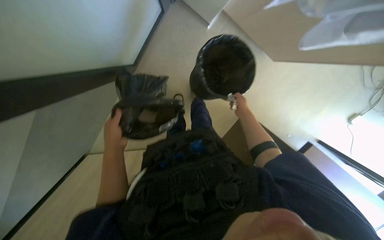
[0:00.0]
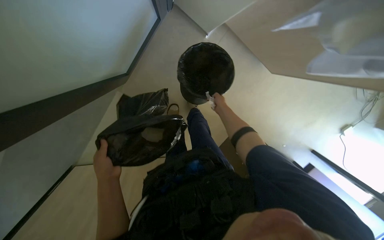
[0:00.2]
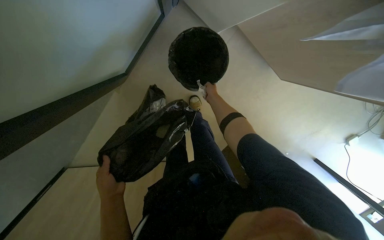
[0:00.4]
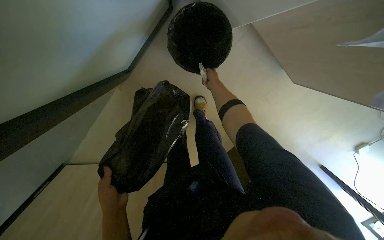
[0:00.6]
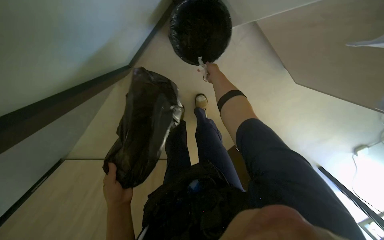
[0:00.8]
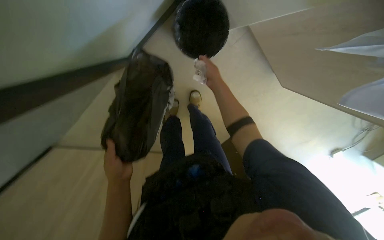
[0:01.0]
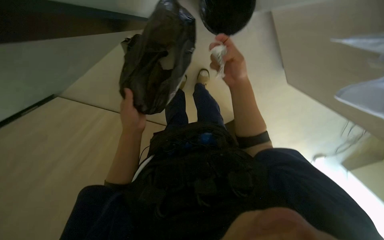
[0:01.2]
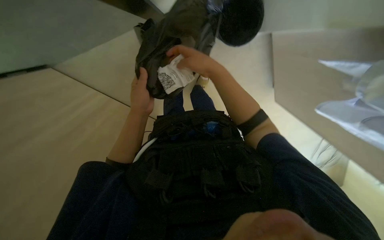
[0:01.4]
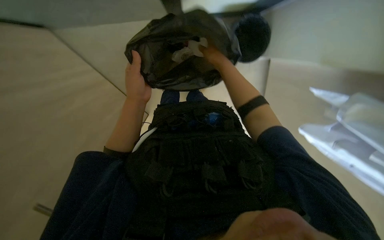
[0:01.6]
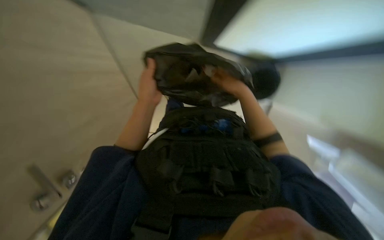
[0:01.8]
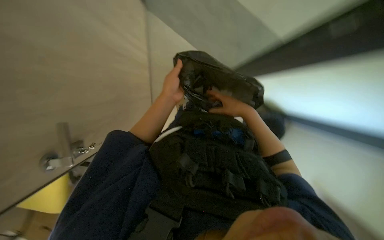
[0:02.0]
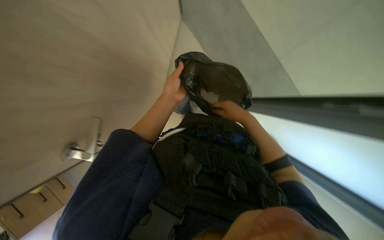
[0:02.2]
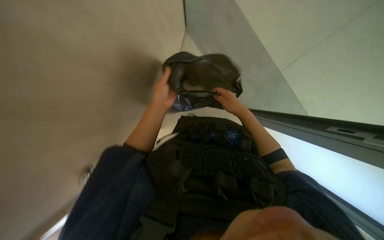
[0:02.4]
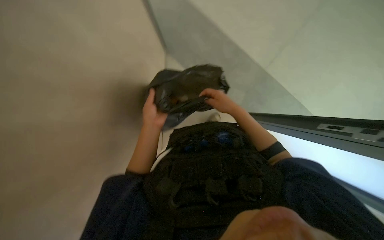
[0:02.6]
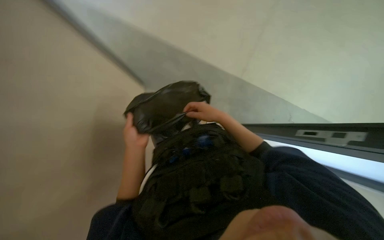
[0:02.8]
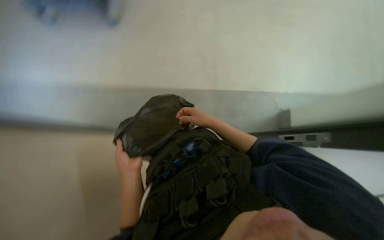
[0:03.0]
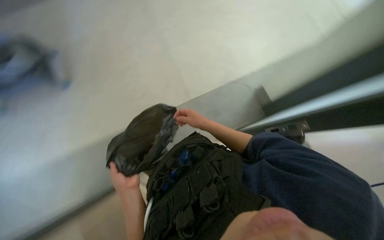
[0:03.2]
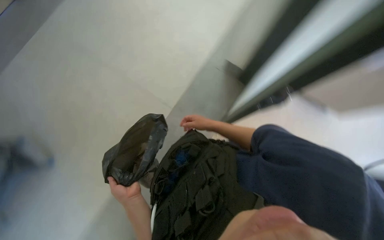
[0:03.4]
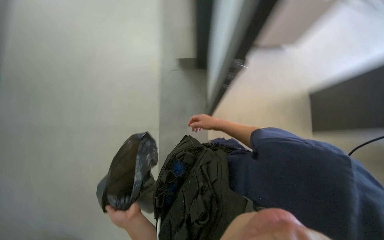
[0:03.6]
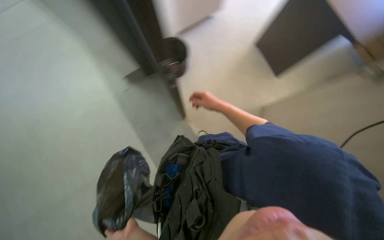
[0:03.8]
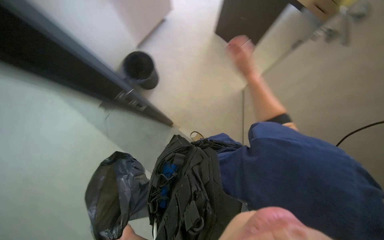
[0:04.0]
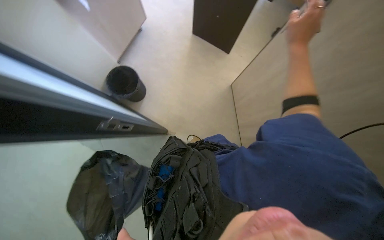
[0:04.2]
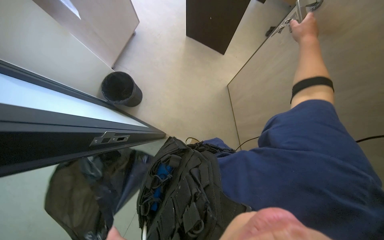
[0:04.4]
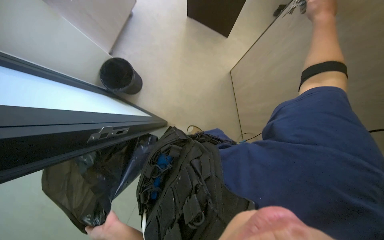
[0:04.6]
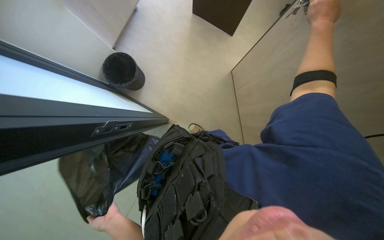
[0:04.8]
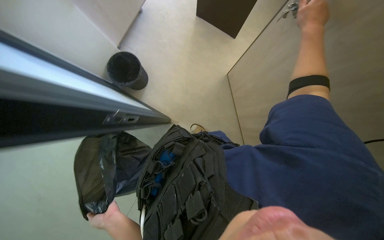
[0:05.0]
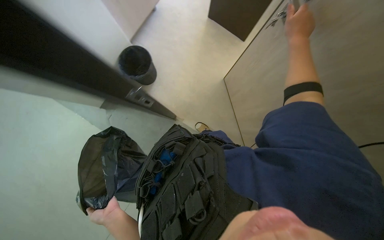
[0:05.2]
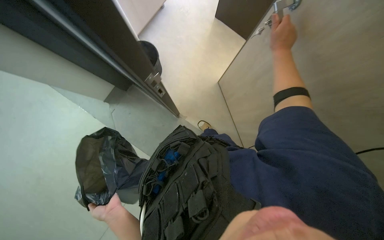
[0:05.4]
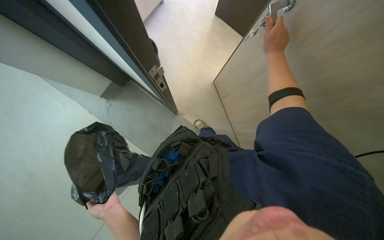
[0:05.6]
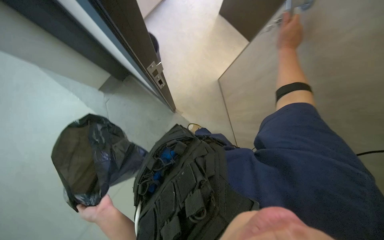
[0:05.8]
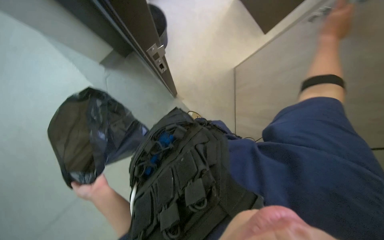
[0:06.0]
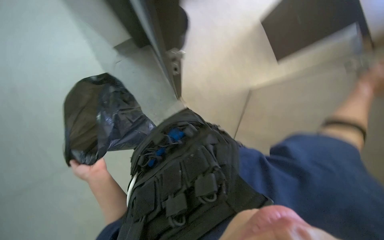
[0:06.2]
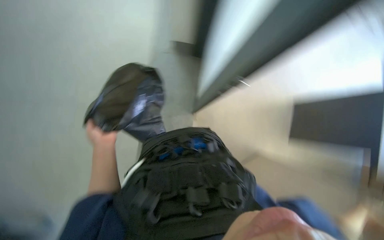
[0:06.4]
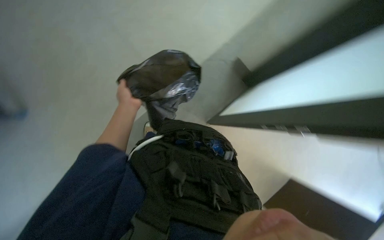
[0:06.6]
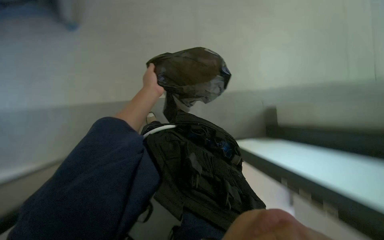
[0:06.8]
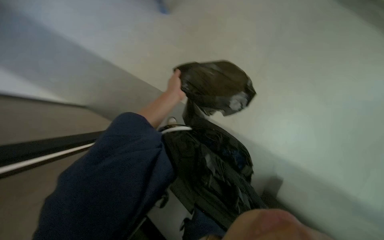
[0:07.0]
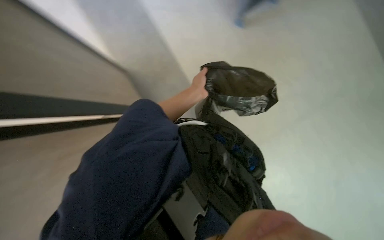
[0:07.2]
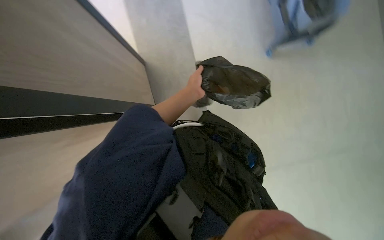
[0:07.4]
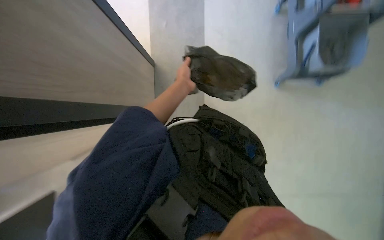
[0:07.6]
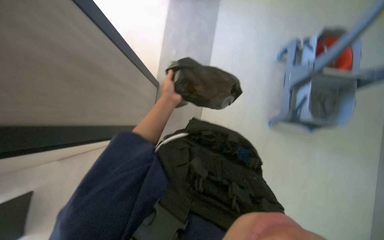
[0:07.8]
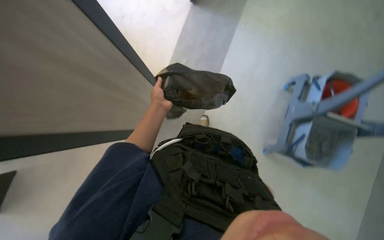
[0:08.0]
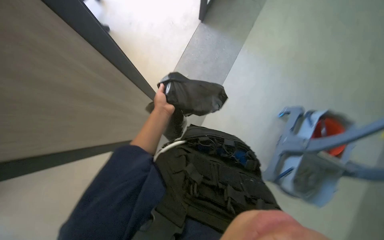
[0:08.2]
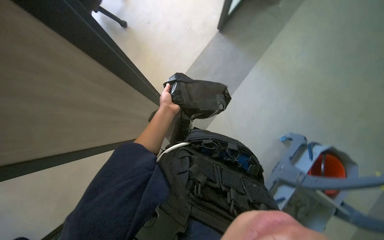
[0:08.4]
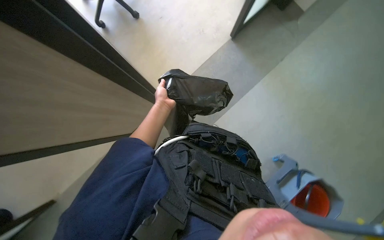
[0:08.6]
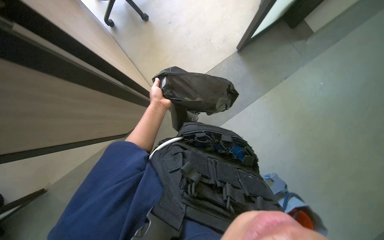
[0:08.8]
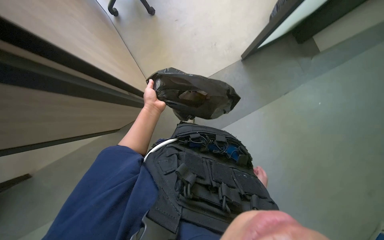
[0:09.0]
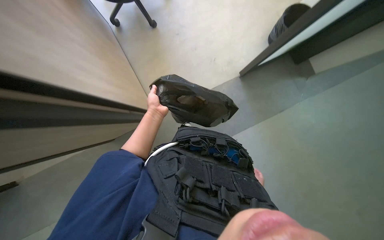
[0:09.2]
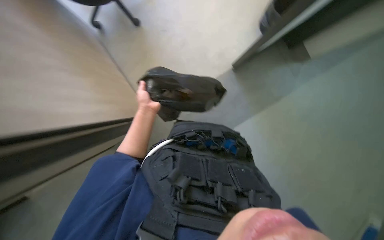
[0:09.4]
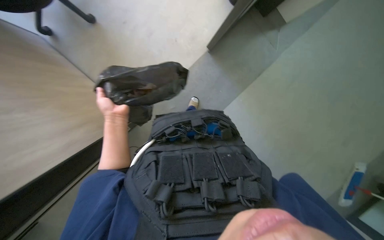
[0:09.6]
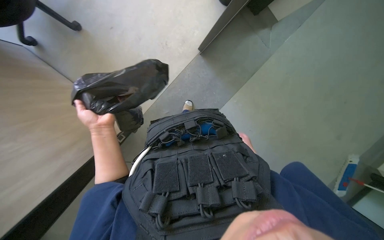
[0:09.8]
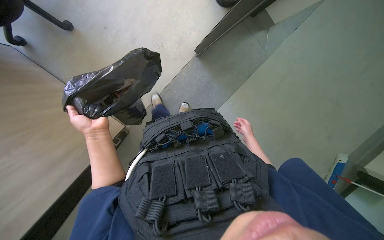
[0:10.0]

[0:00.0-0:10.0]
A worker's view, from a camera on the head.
Job: managing trash.
The whole recording: Managing trash bags. The worker removes trash bags from bins, consolidates and ties them, then places them onto a cleaning cart.
0:00.0 to 0:01.4: The left hand is displaced to the right by roughly 15 cm, and moves about 20 cm down the picture and comes back. Meanwhile the right hand heads nearer to the camera, to the left and up the picture, covering some 25 cm.
0:02.8 to 0:04.2: The head rotates about 60 degrees to the right. The view tilts about 15 degrees upward.
0:05.8 to 0:07.2: The view tilts about 15 degrees upward. The scene rotates clockwise by approximately 100 degrees.
0:07.2 to 0:08.6: The camera pitches upward, by some 15 degrees.
0:08.6 to 0:10.0: The head rotates roughly 15 degrees to the right.

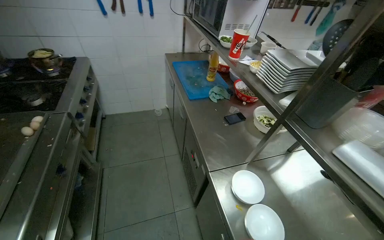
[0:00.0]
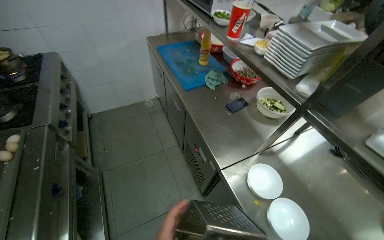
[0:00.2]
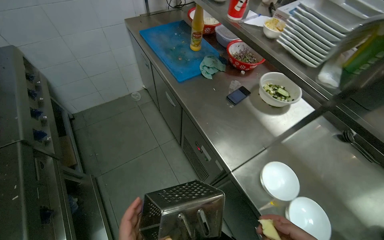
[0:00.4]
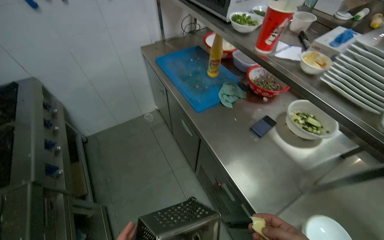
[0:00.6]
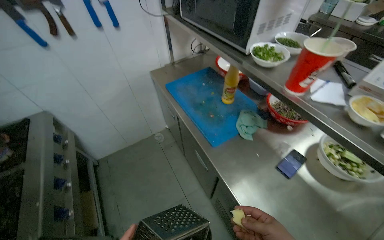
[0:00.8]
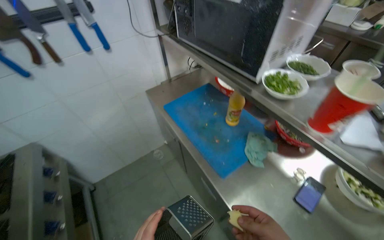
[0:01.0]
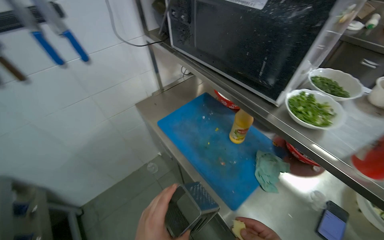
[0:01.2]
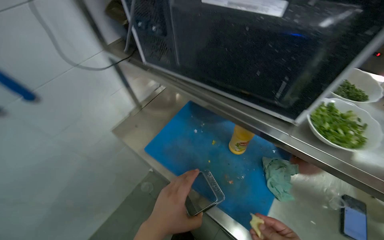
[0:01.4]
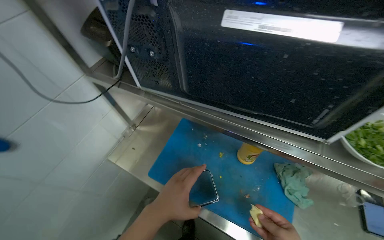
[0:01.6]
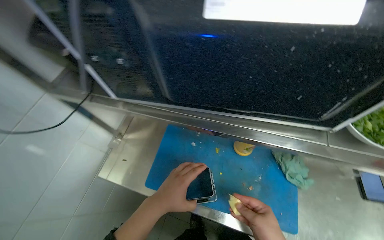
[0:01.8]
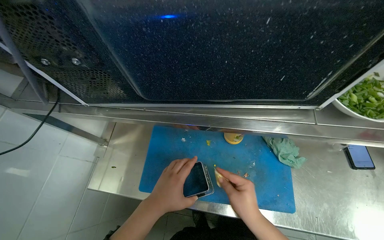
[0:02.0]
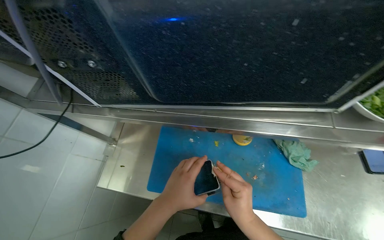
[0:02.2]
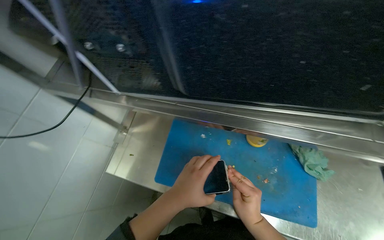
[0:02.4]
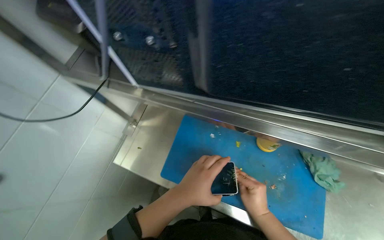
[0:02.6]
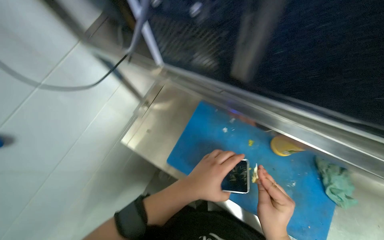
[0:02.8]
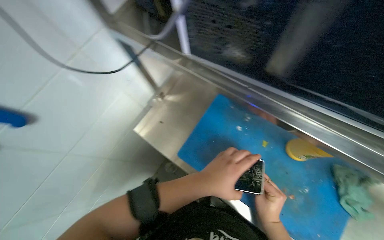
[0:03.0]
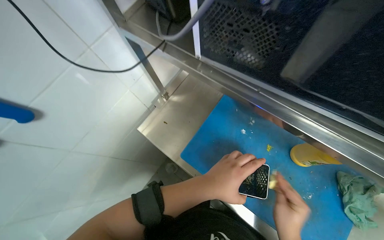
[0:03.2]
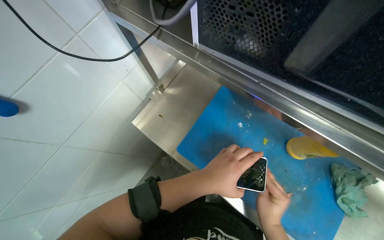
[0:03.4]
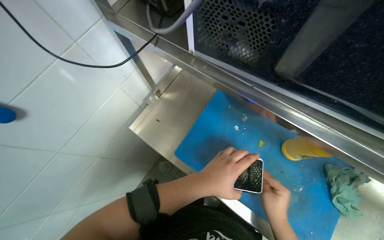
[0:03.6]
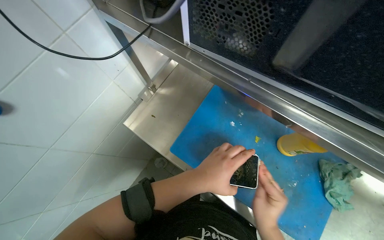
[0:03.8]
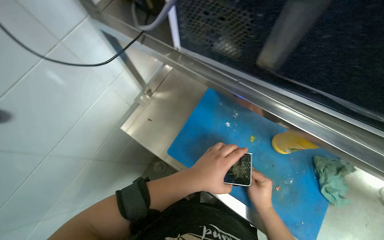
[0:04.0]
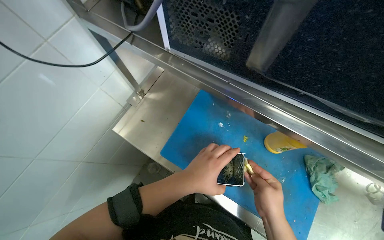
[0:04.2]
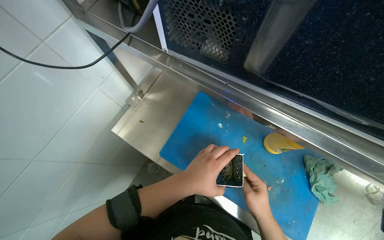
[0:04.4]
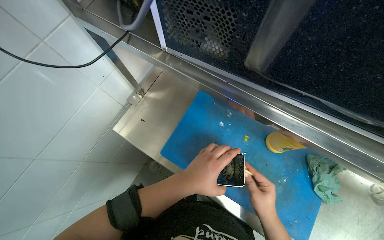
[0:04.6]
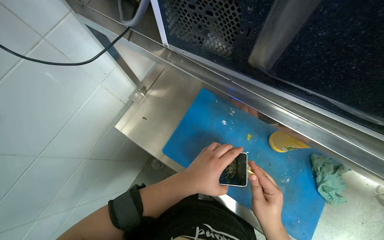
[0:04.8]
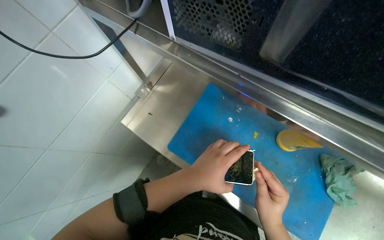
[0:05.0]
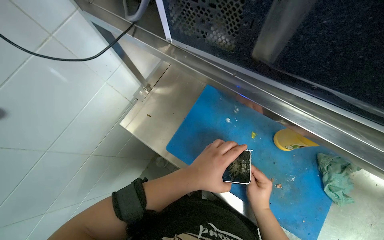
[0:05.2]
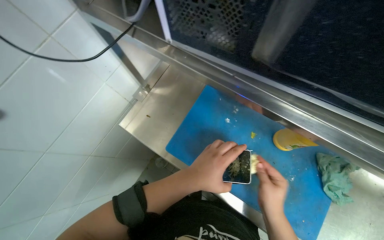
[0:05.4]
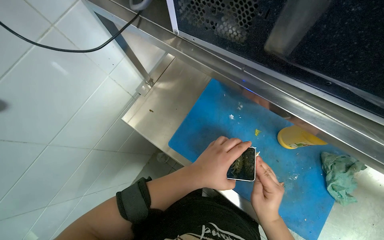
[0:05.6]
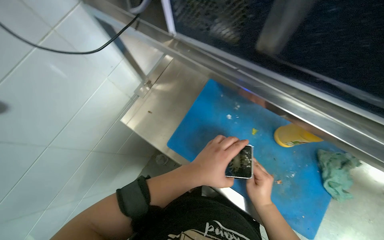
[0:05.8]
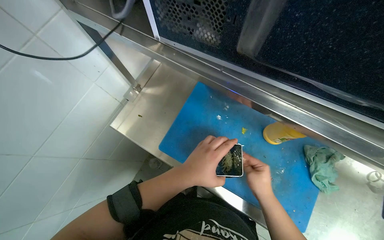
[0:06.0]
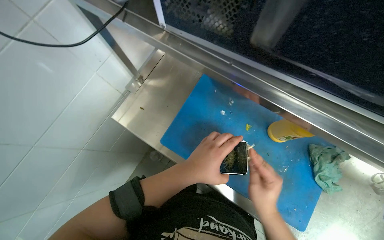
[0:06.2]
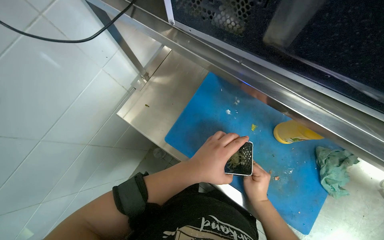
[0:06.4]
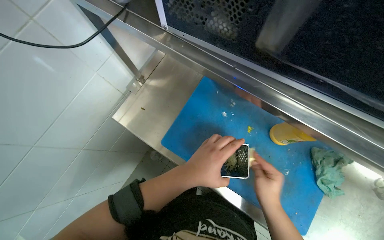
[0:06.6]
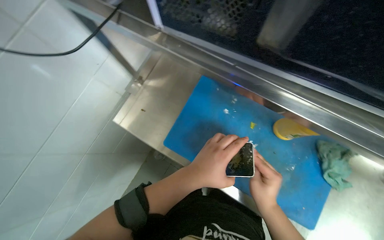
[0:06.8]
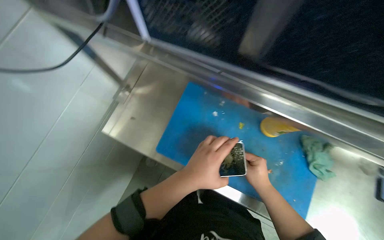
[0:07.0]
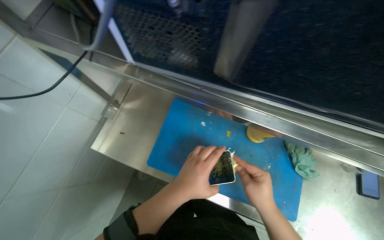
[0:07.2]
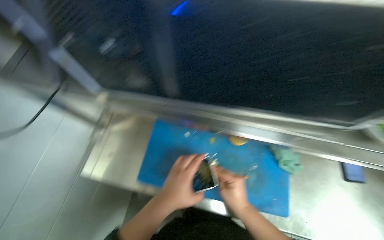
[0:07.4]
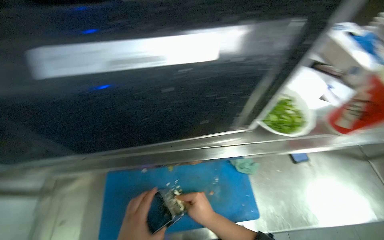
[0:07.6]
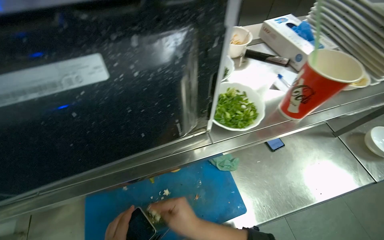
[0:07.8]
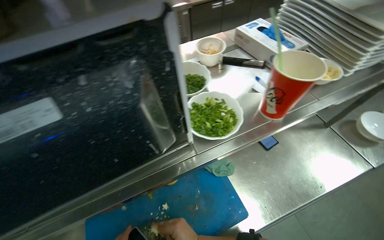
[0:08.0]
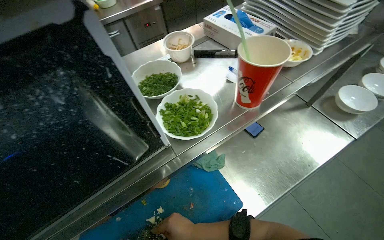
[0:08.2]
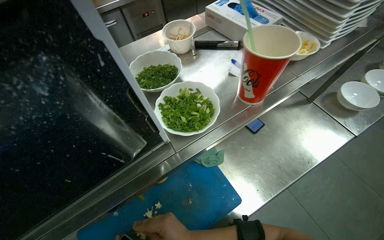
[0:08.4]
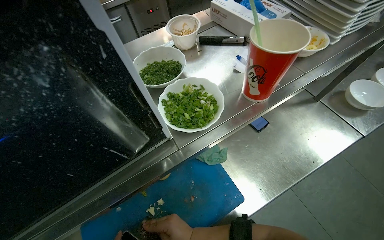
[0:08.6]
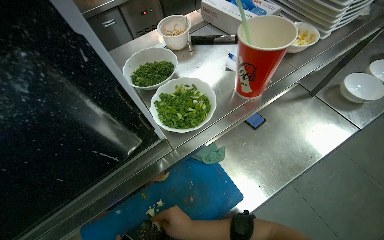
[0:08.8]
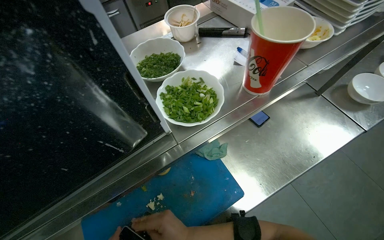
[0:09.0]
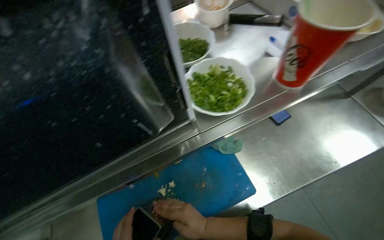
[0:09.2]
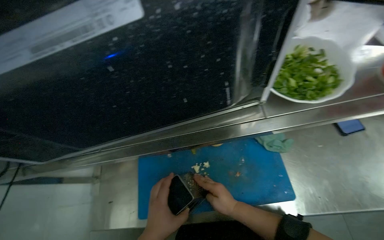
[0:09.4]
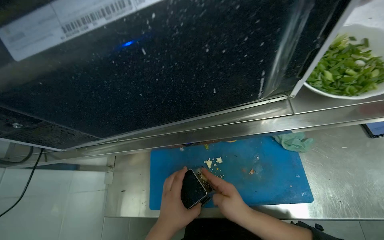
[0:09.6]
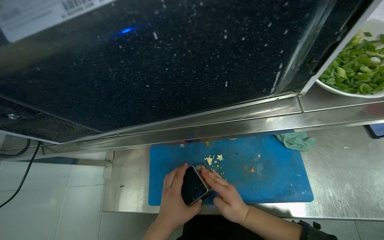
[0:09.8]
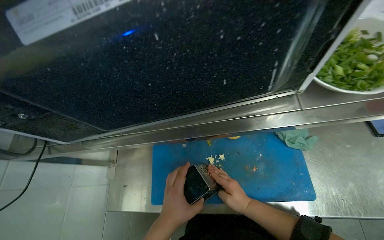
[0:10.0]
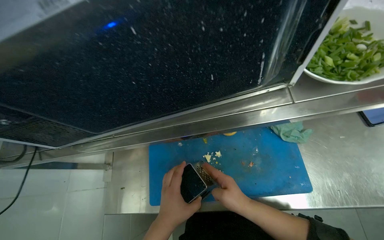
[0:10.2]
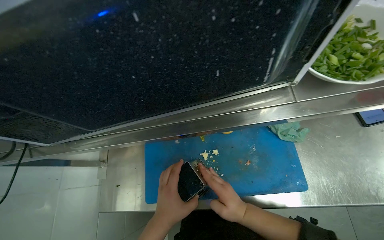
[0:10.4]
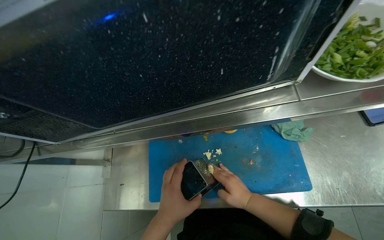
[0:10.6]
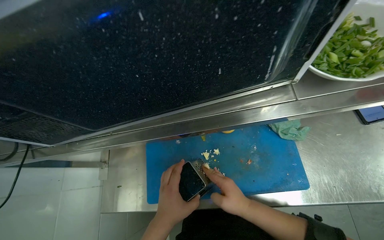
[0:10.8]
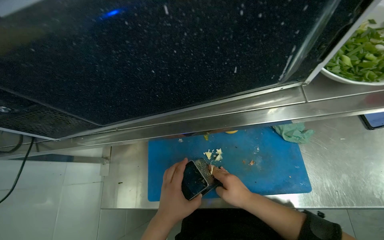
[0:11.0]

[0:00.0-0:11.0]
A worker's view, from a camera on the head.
Job: preparing food.
The whole recording: Grating ingredients for cooking. The worker grates an ingredient onto a cutting board.
0:00.0 to 0:01.6: The camera travels some 1 m. The head turns to the right by about 45 degrees.
0:01.6 to 0:03.2: The wearer looks approximately 15 degrees further downward.
0:03.2 to 0:06.2: The hands are busy where they are.
0:06.2 to 0:07.8: The head turns to the right by approximately 50 degrees. The view tilts some 20 degrees upward.
